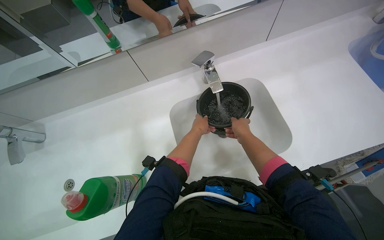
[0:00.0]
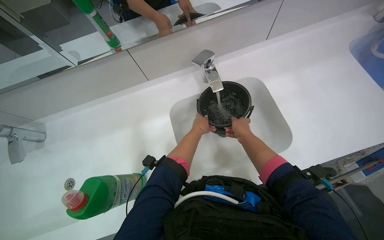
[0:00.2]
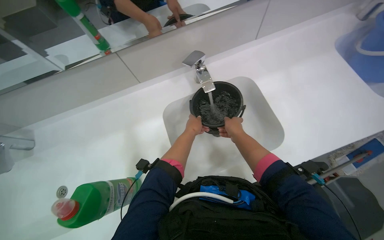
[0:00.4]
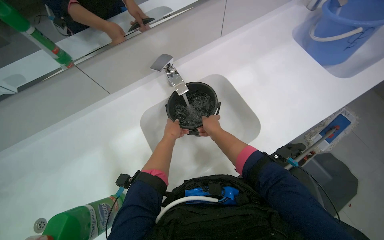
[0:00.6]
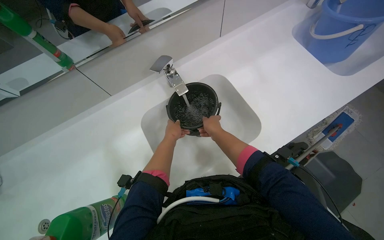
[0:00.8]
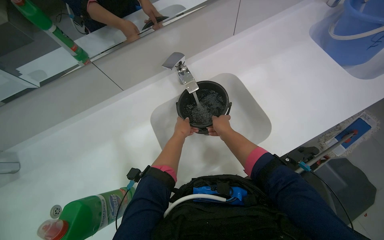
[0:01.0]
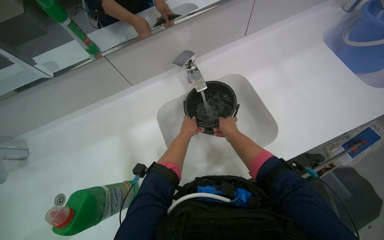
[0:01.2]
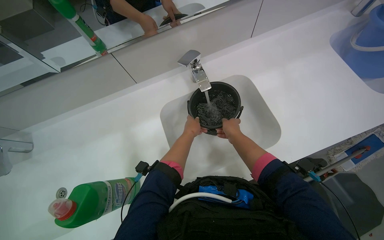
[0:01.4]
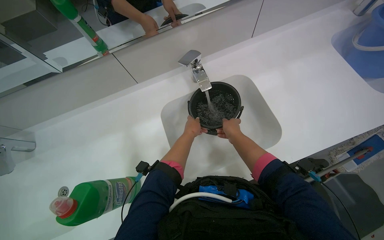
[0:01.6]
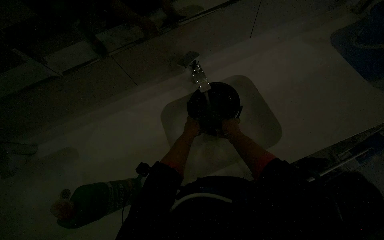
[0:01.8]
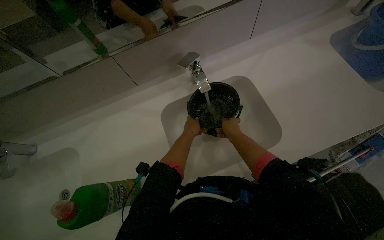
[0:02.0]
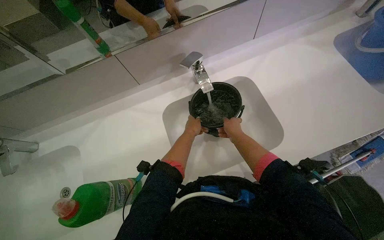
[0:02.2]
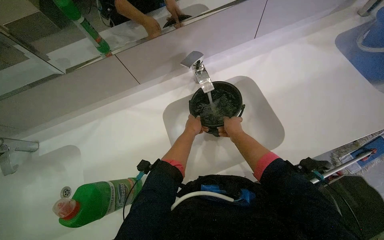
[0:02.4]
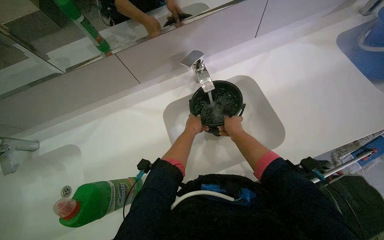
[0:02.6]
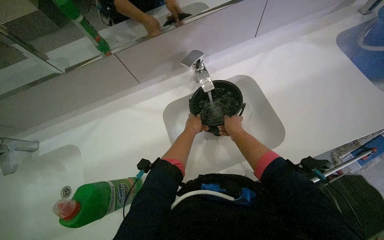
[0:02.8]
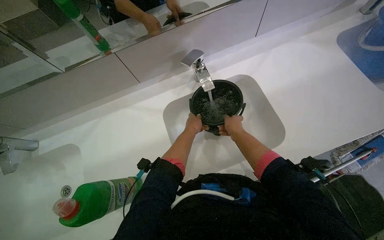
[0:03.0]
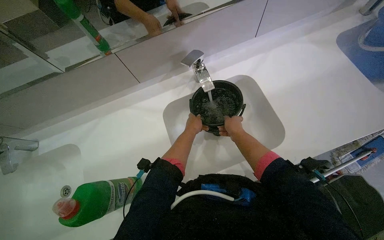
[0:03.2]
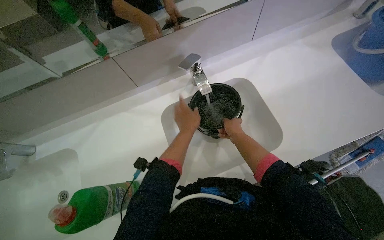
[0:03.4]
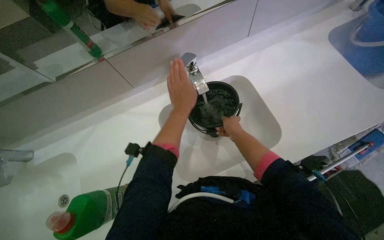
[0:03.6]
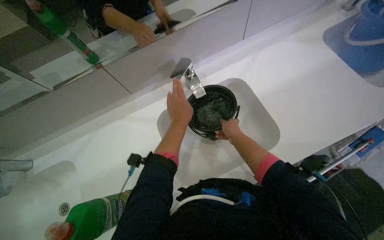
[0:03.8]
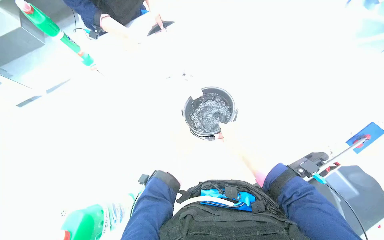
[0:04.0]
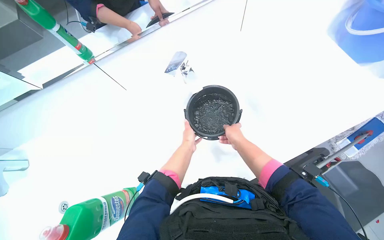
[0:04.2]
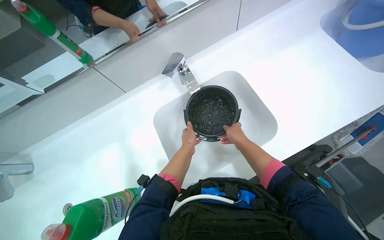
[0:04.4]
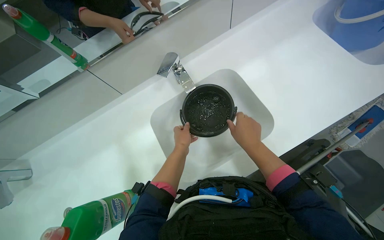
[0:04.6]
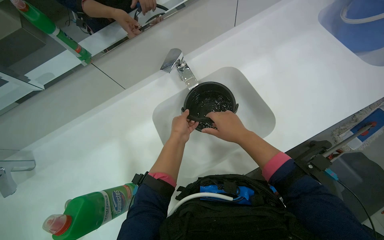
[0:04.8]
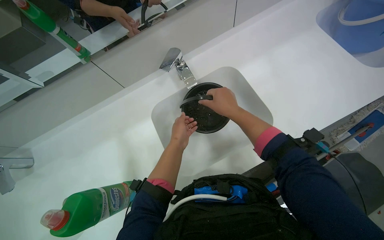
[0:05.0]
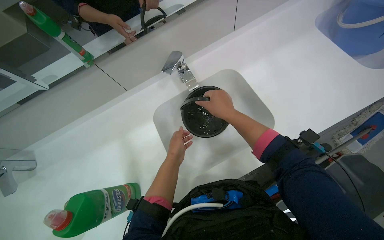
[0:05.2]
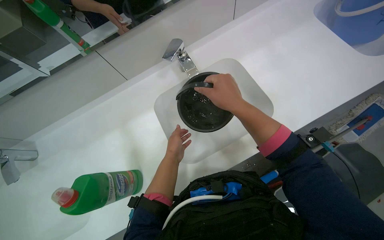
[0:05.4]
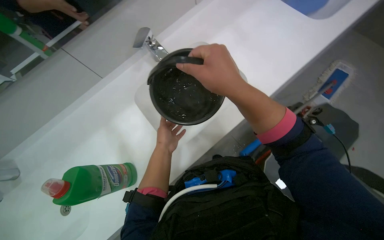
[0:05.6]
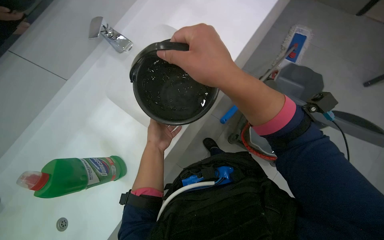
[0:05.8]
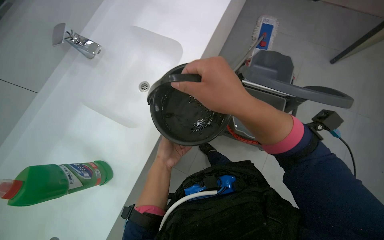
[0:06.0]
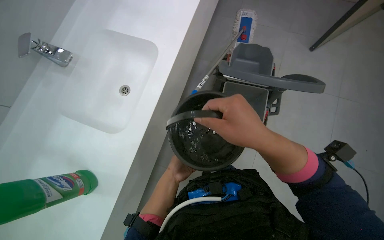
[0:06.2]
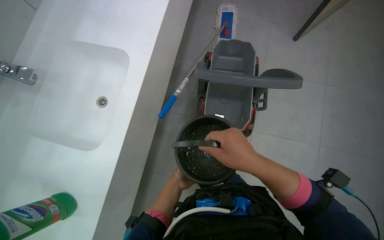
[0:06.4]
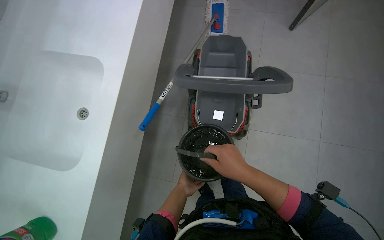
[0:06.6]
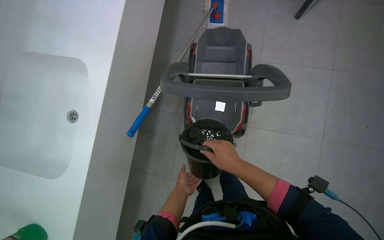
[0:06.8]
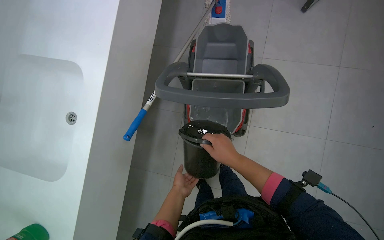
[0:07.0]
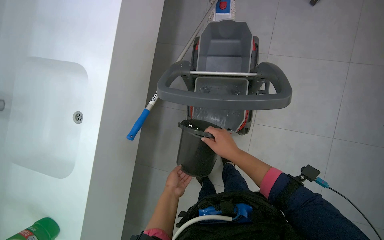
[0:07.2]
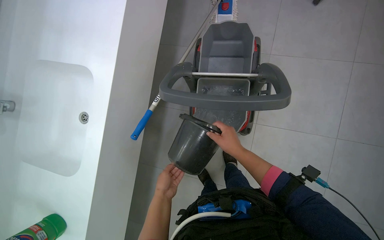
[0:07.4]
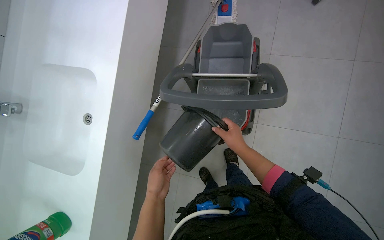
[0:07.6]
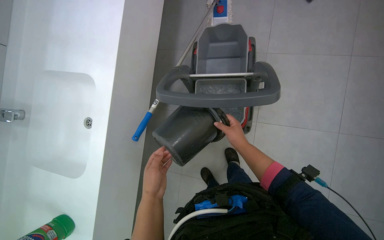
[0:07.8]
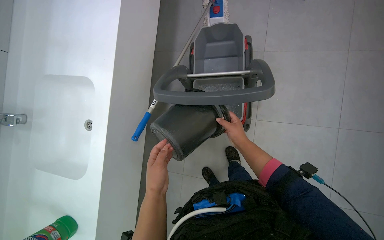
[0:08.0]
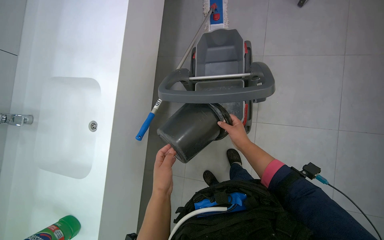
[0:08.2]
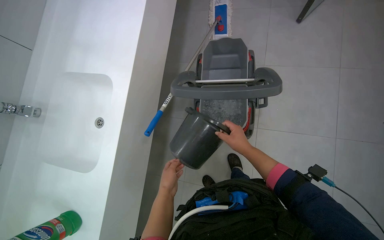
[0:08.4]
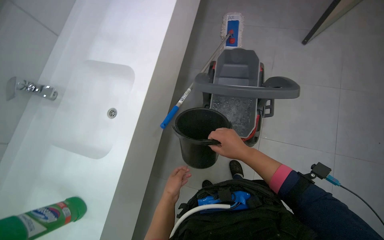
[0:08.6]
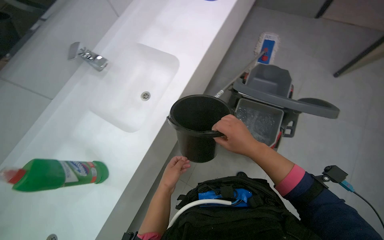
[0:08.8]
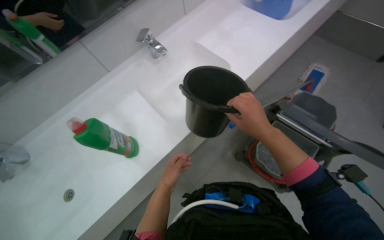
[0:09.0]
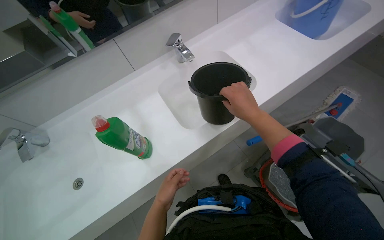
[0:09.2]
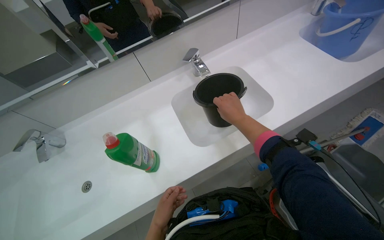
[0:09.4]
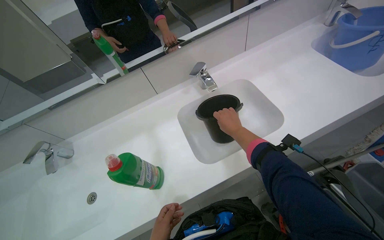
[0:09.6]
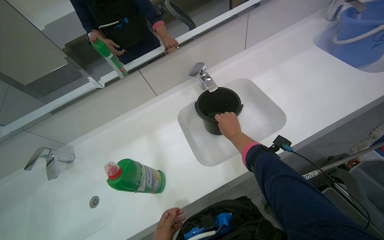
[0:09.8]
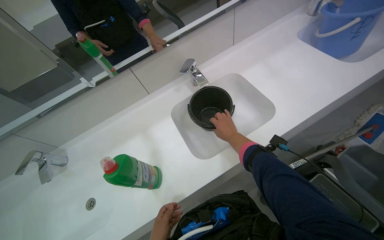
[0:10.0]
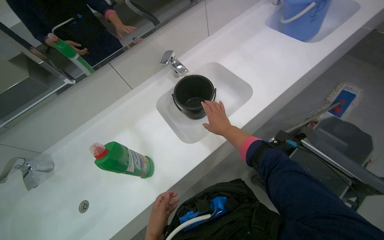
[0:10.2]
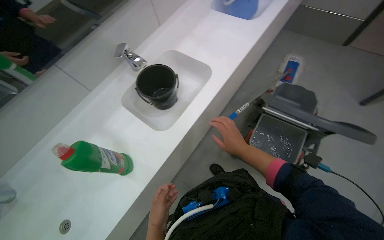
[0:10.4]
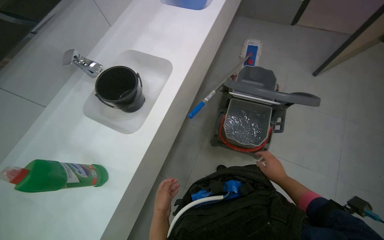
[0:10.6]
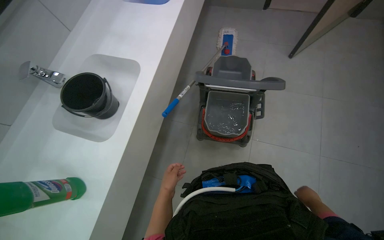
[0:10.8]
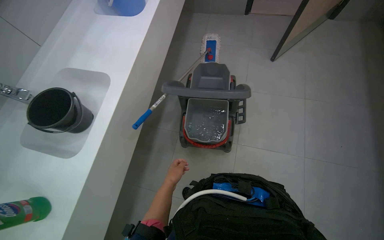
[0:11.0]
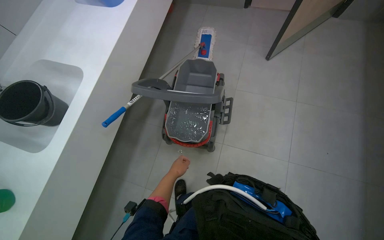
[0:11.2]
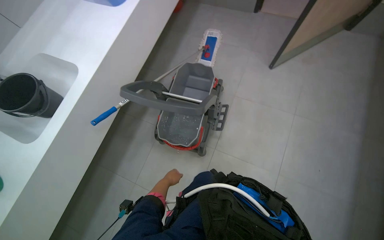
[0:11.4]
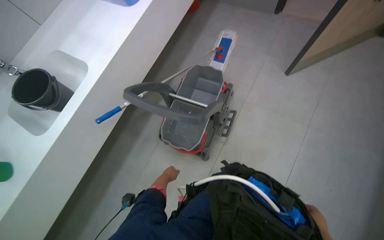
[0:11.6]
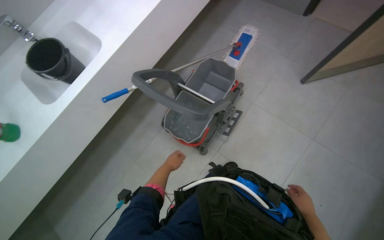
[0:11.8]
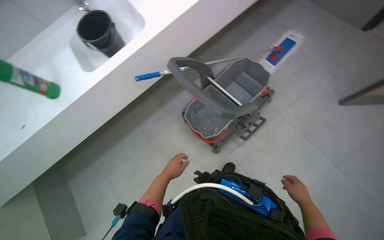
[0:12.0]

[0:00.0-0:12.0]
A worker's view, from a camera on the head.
Job: preparing cleaning supplies.
The whole recording: Filling and organizing cleaning buckets. The worker fills buckets with water, adds cleaning solution, and attaches the mop head to the handle.
0:00.0 to 0:01.6: The hands are busy where they are.
0:01.6 to 0:03.0: The hands are busy where they are.
0:03.0 to 0:04.4: Both hands move nearer to the camera, roughly 10 cm.
0:04.4 to 0:06.0: The wearer looks about 35 degrees further to the right.
0:06.0 to 0:07.6: The left hand moves about 25 cm farther from the camera and comes back; the right hand travels to the right and farther from the camera by approximately 40 cm.
0:07.6 to 0:09.0: The right hand goes roughly 15 cm nearer to the camera.
0:10.4 to 0:12.0: The head travels roughly 60 cm.

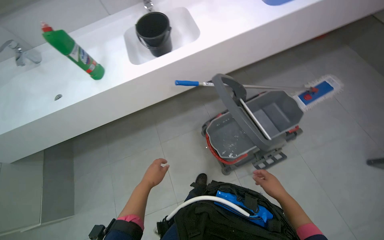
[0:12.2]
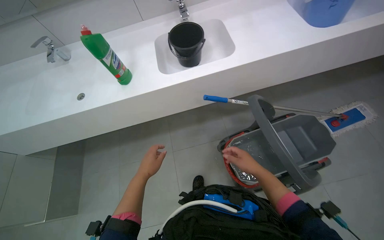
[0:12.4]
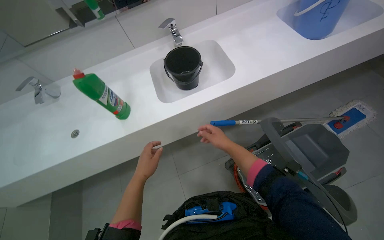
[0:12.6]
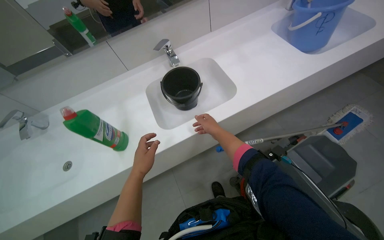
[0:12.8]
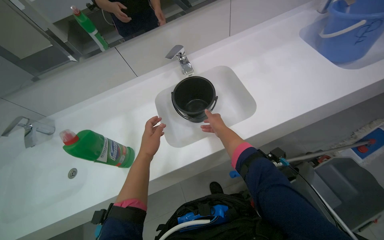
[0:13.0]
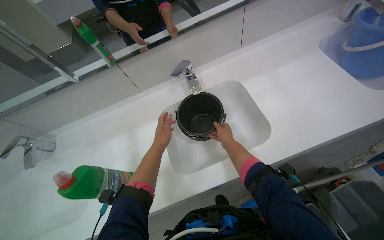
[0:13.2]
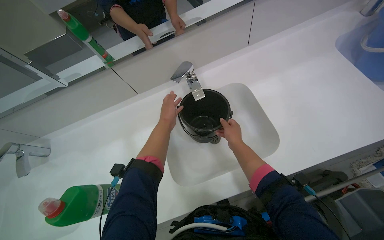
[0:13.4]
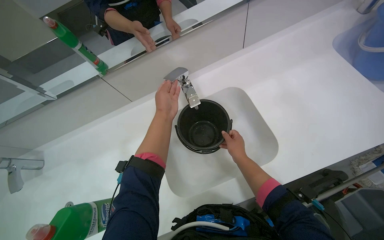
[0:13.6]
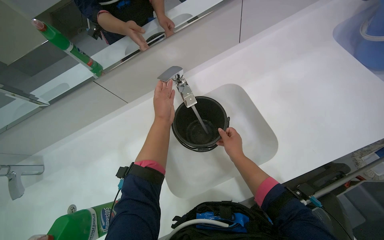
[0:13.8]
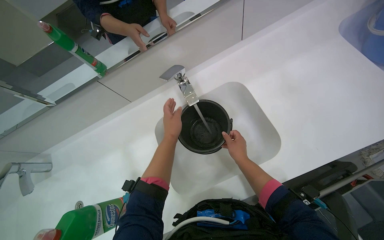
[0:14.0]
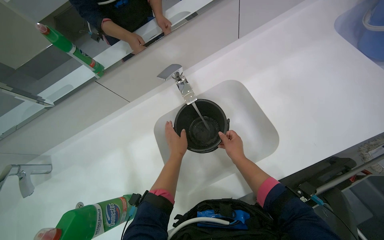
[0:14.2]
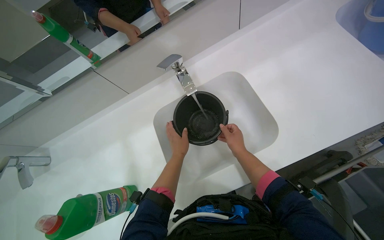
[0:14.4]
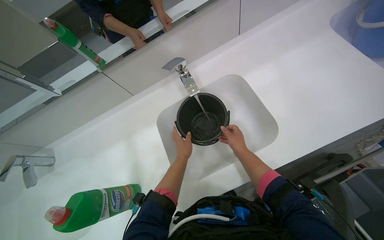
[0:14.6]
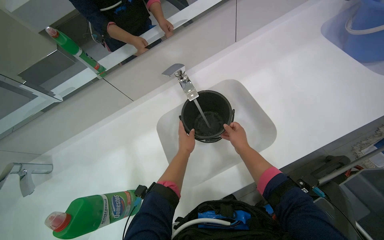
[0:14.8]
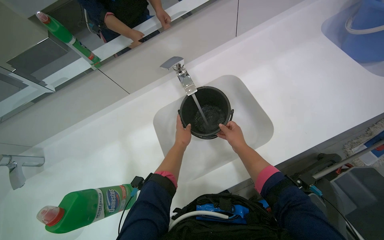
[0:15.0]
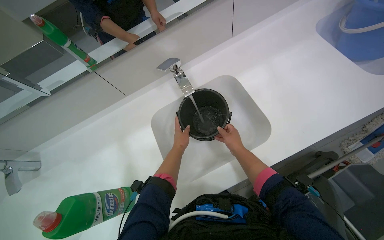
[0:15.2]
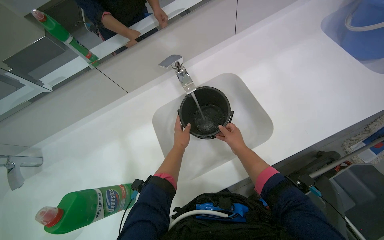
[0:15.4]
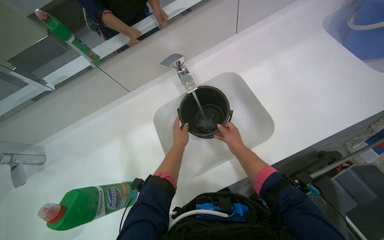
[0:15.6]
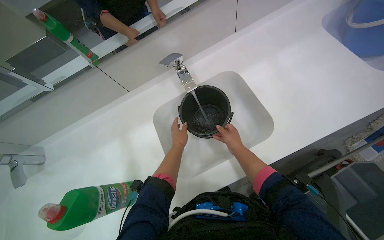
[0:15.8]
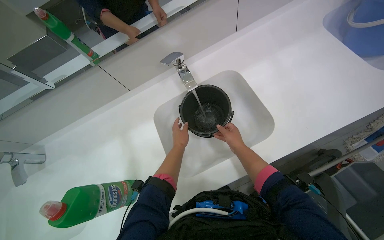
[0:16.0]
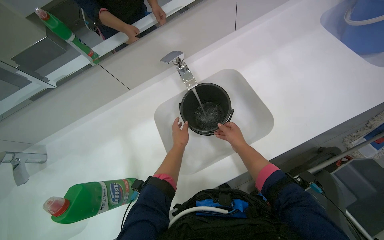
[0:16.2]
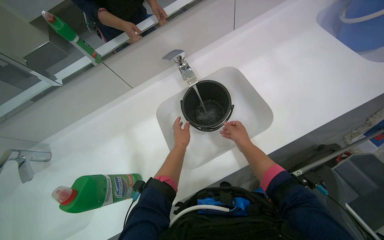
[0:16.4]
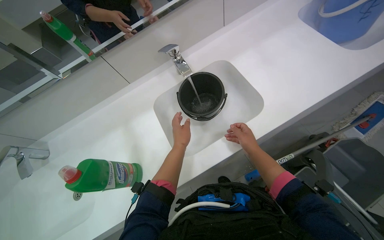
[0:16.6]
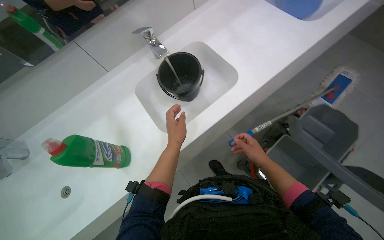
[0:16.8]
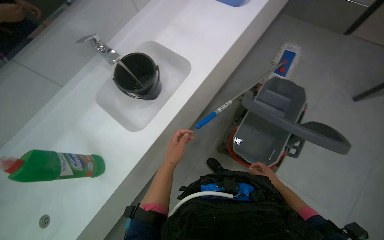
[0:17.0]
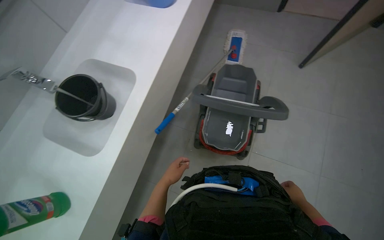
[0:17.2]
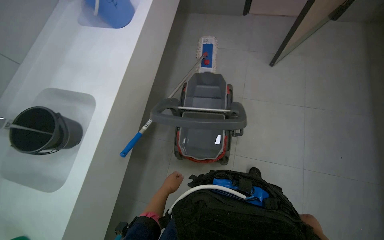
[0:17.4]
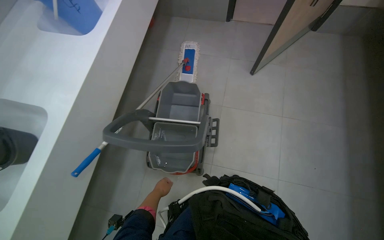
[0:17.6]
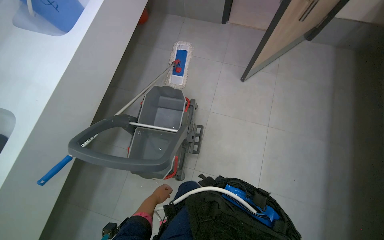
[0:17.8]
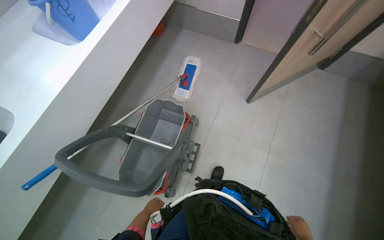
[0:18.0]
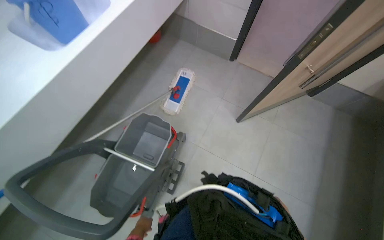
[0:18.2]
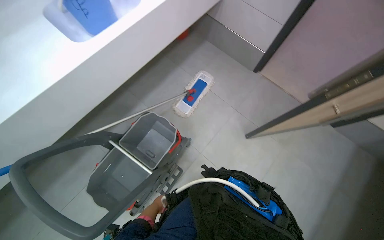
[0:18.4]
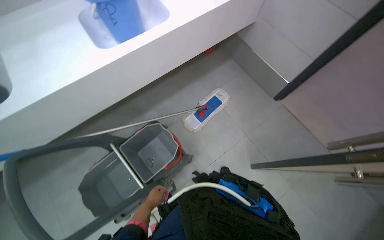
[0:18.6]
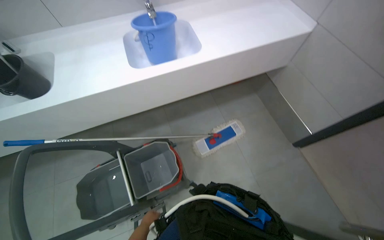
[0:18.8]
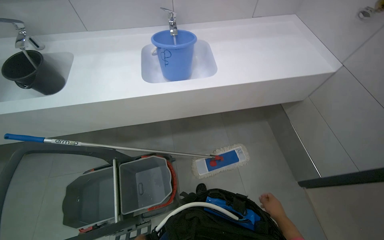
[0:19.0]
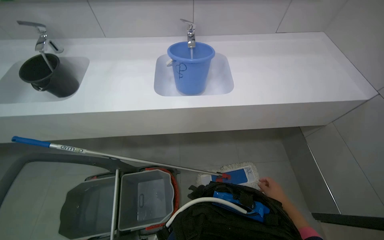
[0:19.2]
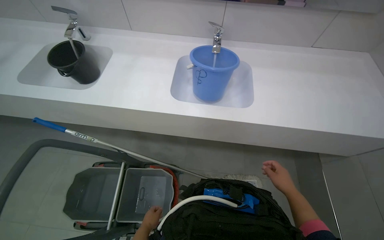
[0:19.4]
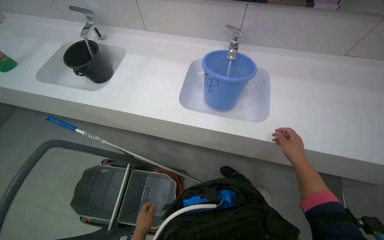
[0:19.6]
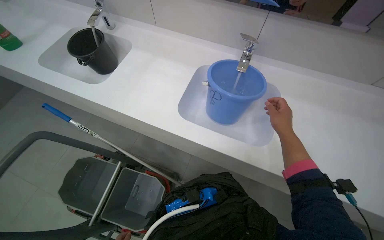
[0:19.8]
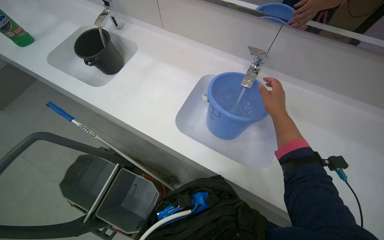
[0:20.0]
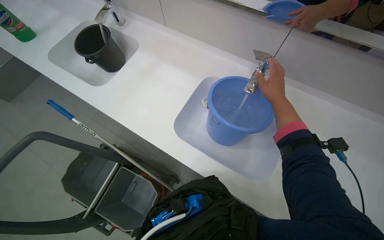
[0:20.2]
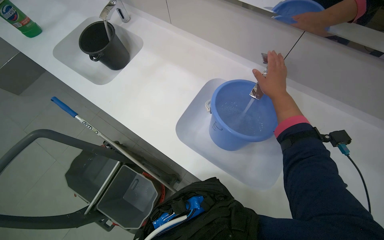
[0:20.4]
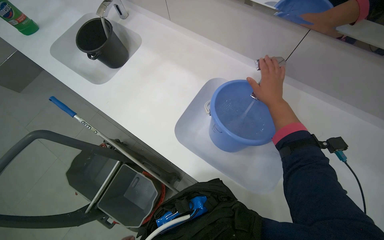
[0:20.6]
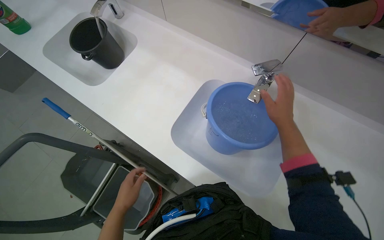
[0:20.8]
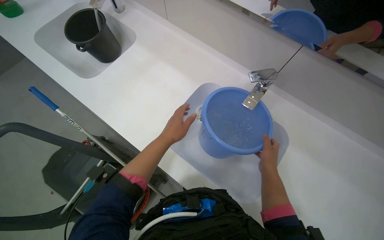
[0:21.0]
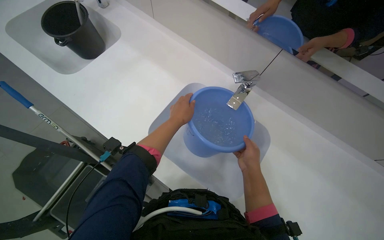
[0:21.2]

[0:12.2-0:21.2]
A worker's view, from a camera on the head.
Job: preparing cleaning supplies.
The whole recording: Filling and organizing cleaning buckets. The worker fills buckets with water, adds cleaning solution, and attaches the mop head to the handle.
0:12.2 to 0:13.8: The head travels approximately 80 cm.
0:13.8 to 0:15.2: The left hand goes about 15 cm down the picture and farther from the camera.
0:15.2 to 0:16.6: Both hands travel together nearer to the camera, some 15 cm.
0:16.6 to 0:18.2: The camera travels about 90 cm. The wearer looks approximately 35 degrees further to the right.
0:18.2 to 0:19.8: The camera is carried approximately 70 cm. The head turns to the left by approximately 85 degrees.
